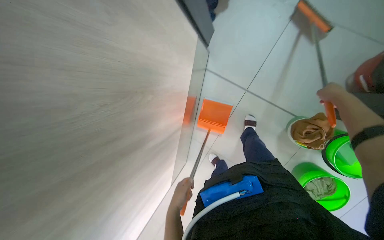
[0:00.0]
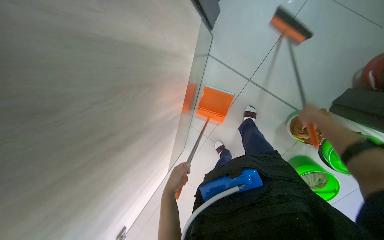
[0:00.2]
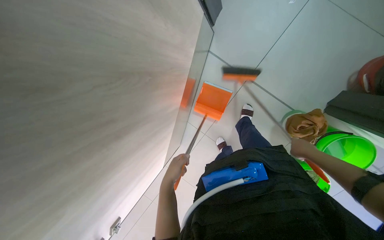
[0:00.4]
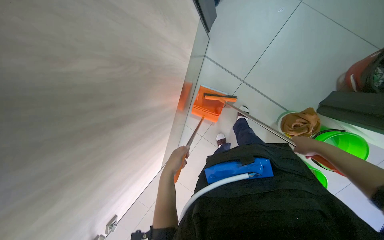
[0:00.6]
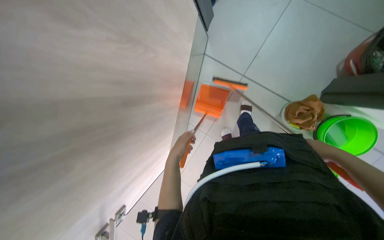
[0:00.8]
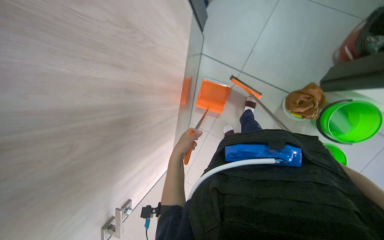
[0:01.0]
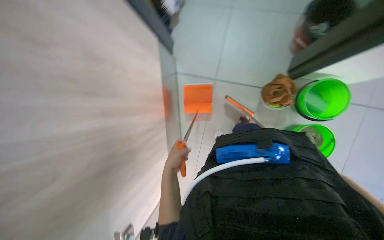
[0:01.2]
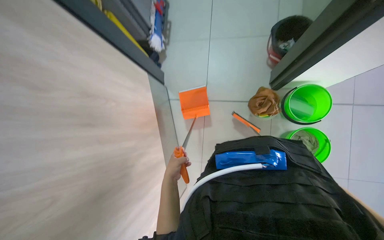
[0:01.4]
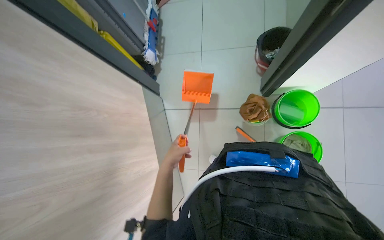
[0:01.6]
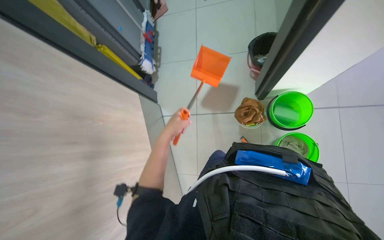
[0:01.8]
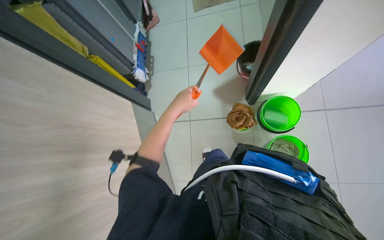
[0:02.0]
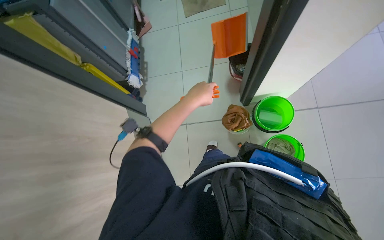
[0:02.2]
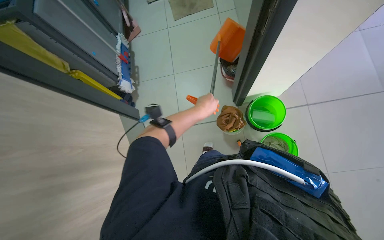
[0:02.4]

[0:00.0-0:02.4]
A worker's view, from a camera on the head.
Job: sweeping floor.
The whole recording: Sweeping floor with dustpan. The worker sweeps debris from the floor using a long-handled brush and collects it with a dustpan.
0:01.2 to 0:02.4: The view tips upward by about 20 degrees. The left hand goes about 40 cm up the picture and to the right.

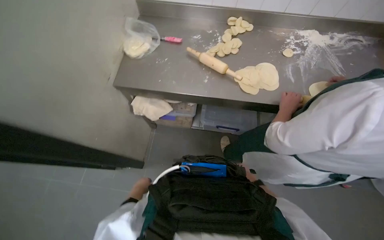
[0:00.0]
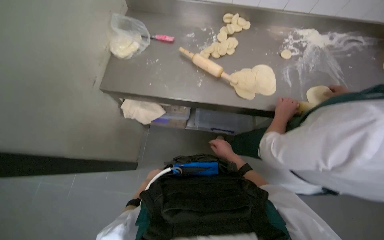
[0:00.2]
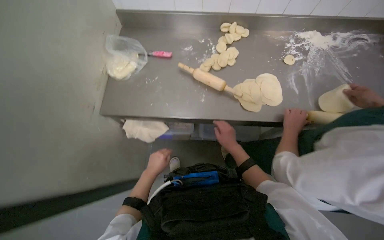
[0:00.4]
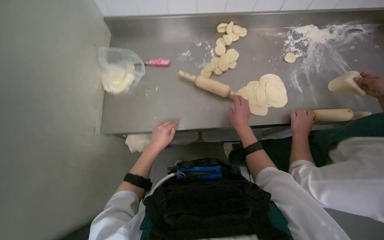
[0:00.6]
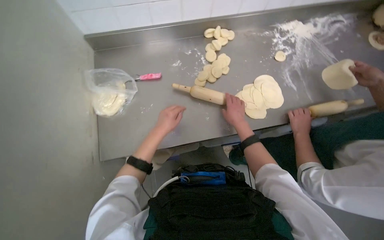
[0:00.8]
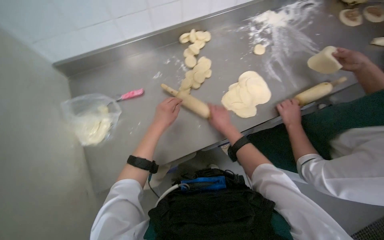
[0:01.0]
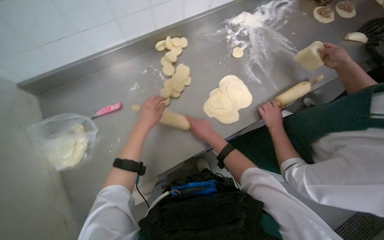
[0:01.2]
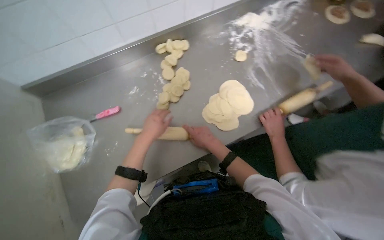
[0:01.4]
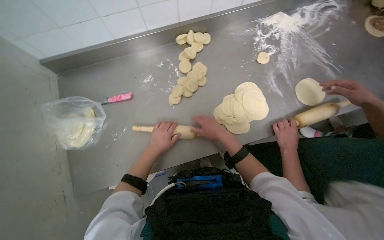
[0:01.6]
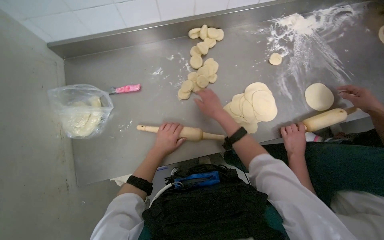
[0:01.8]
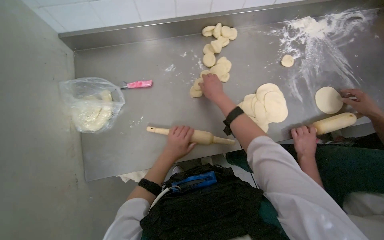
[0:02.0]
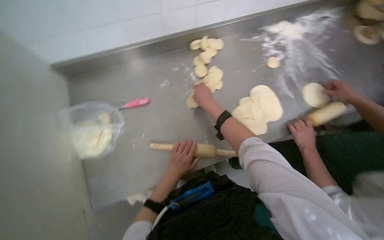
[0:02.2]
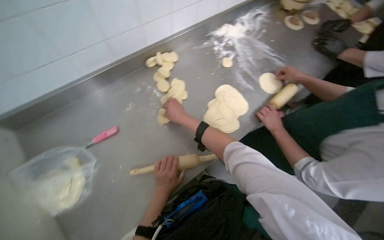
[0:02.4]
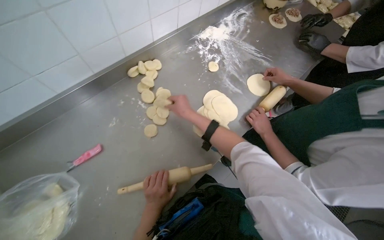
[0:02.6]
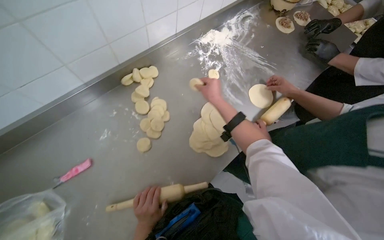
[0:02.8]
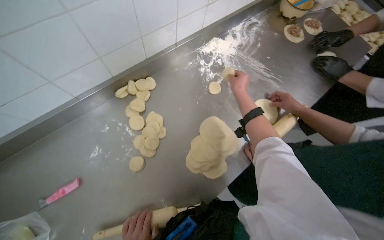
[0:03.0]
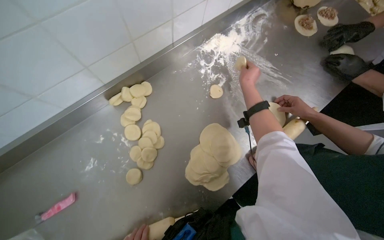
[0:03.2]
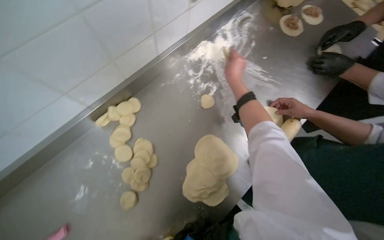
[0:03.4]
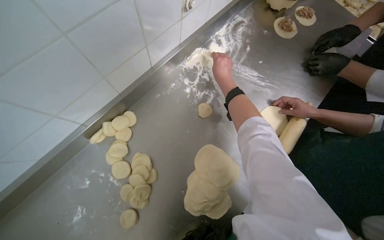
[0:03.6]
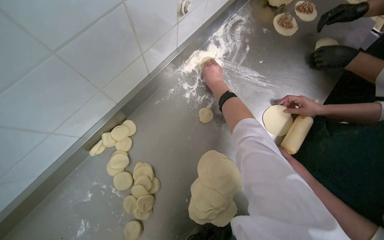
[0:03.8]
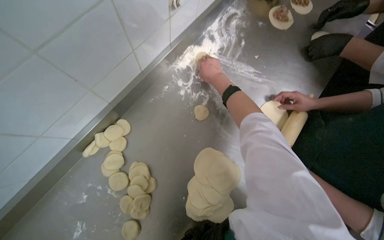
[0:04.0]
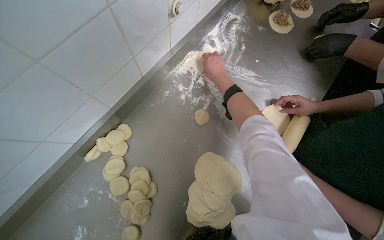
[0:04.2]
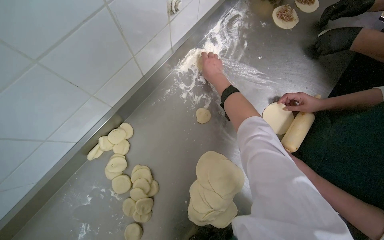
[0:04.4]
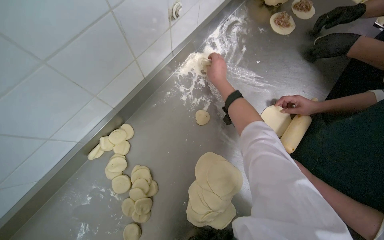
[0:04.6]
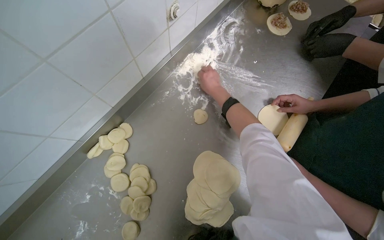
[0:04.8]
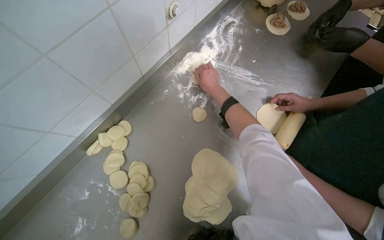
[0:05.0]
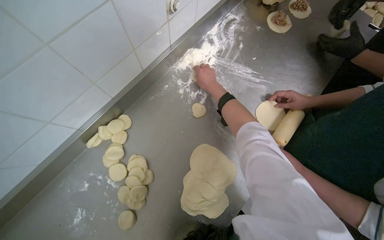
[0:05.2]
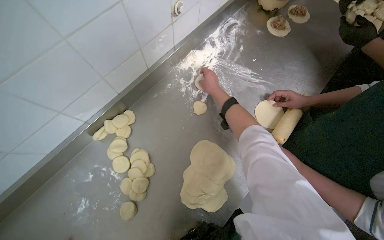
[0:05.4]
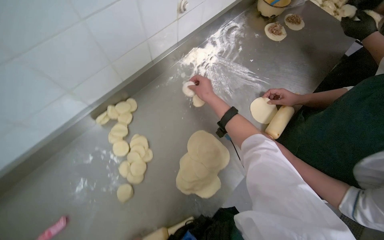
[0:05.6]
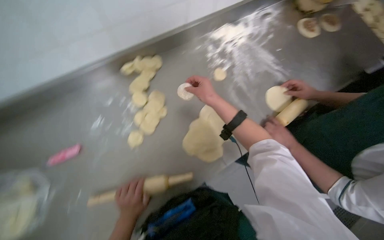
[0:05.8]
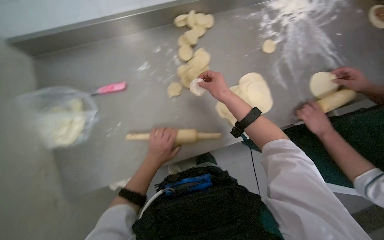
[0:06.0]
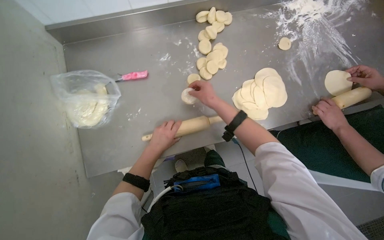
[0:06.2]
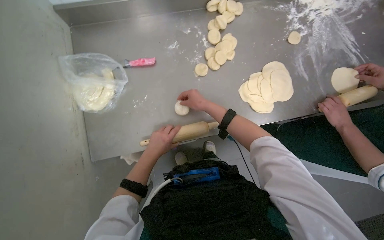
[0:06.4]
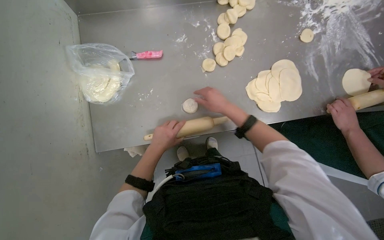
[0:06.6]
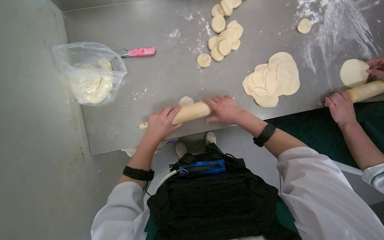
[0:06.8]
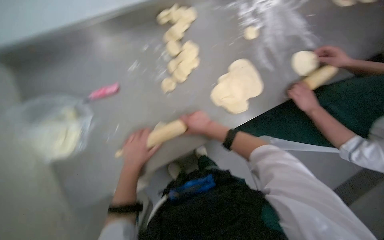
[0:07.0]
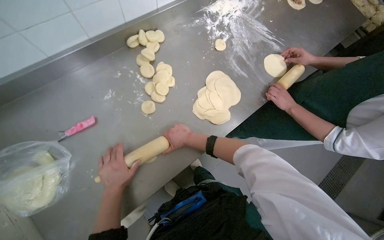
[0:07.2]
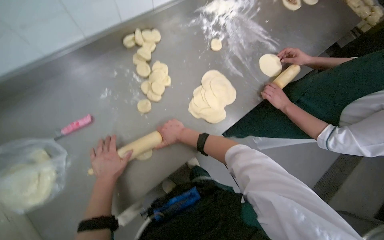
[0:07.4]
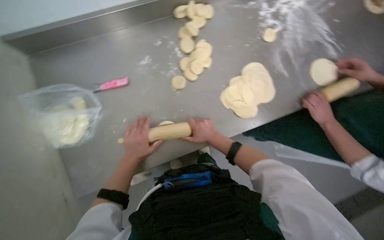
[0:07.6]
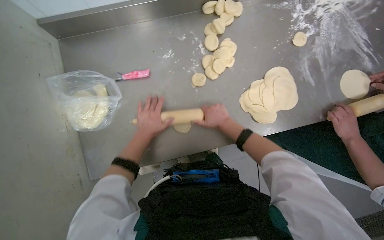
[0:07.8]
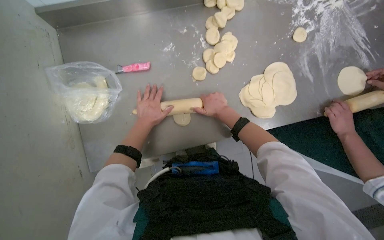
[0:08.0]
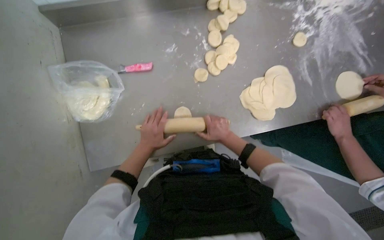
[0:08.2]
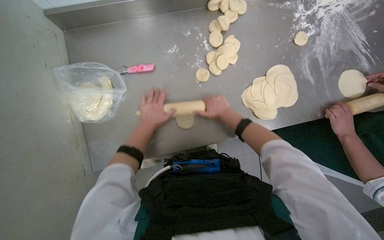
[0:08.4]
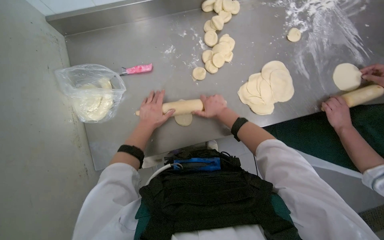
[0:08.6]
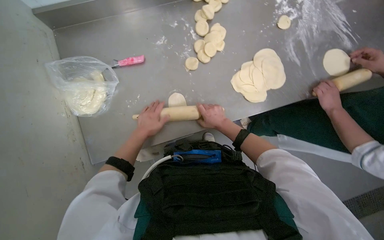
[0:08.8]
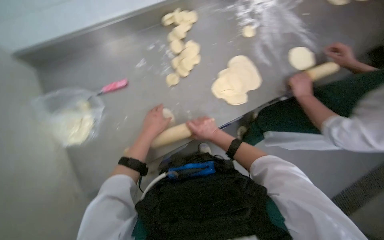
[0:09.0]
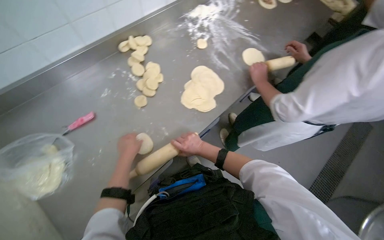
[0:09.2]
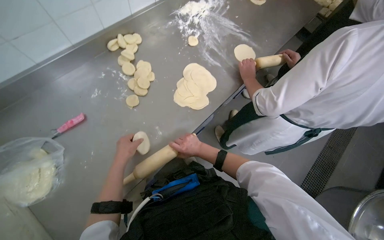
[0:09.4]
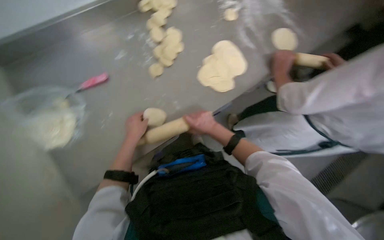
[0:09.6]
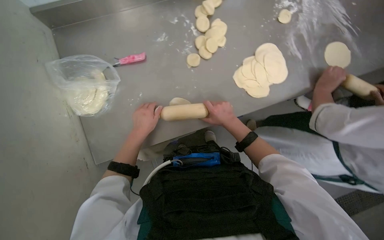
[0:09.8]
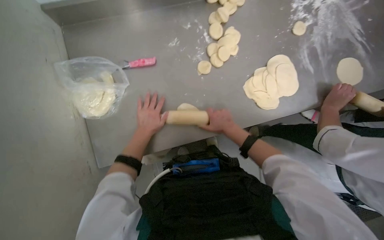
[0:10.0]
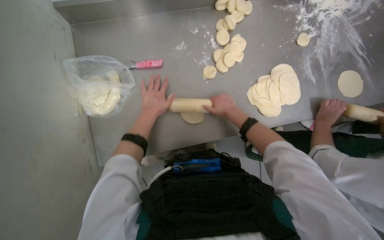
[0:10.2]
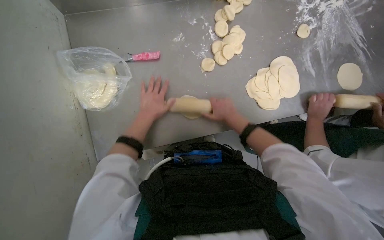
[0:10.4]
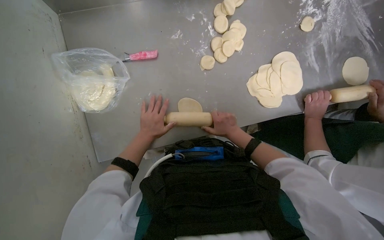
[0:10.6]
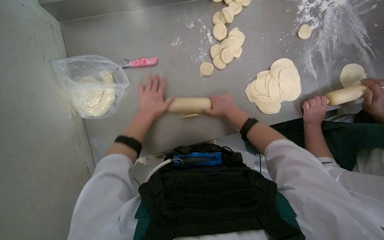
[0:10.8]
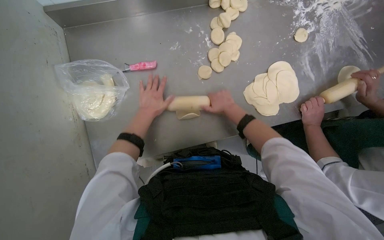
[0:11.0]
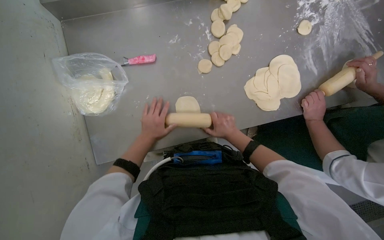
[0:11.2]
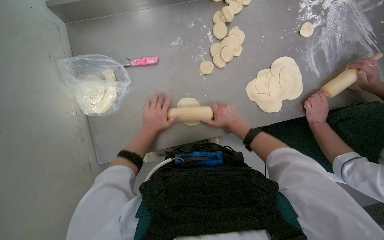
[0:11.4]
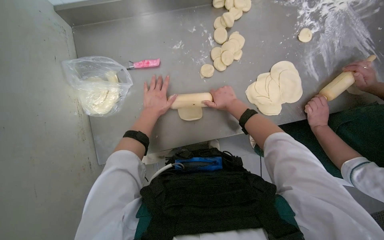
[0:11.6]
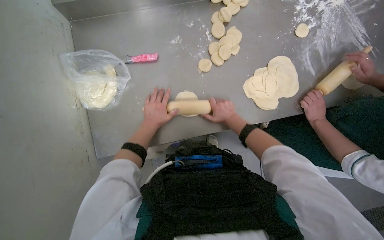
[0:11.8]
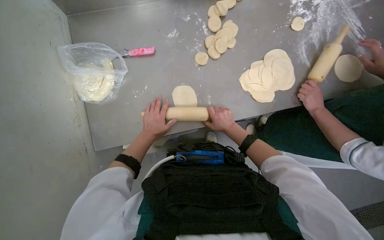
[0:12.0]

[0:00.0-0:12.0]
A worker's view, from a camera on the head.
Job: preparing food.
The whole recording: Rolling dough pieces with rolling pin. The worker rolls small pieces of dough into flat circles using a rolling pin on a metal counter.
0:00.0 to 0:01.6: The wearer moves some 40 cm.
0:01.6 to 0:03.0: The wearer's head swings about 25 degrees to the right. The right hand travels up the picture and to the right by about 35 cm.
0:04.4 to 0:06.0: The camera travels approximately 40 cm. The scene rotates clockwise by about 30 degrees.
0:07.6 to 0:09.0: The right hand swings up and down the picture, approximately 10 cm each way, with 3 reversals, while the left hand swings up and down the picture, approximately 10 cm each way, with 2 reversals.
0:10.4 to 0:12.0: The left hand moves up and down the picture over approximately 10 cm, changing direction 4 times, while the right hand swings up and down the picture, about 10 cm each way, with 2 reversals.

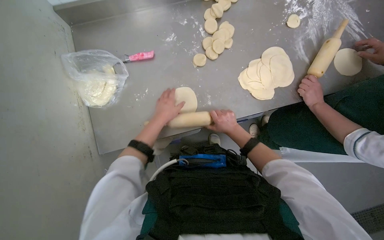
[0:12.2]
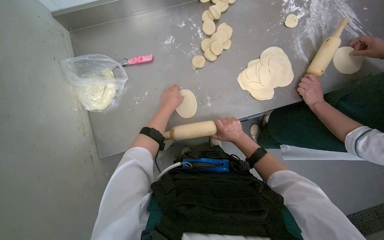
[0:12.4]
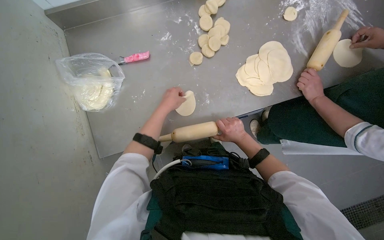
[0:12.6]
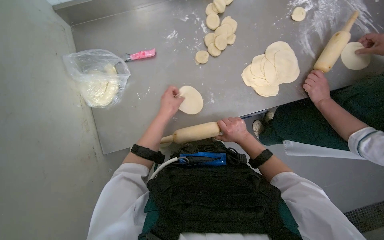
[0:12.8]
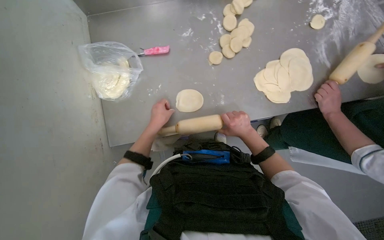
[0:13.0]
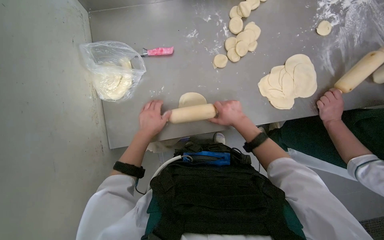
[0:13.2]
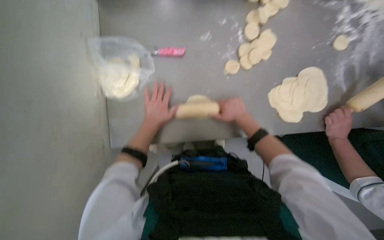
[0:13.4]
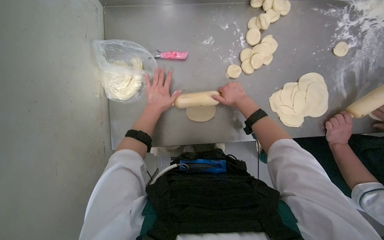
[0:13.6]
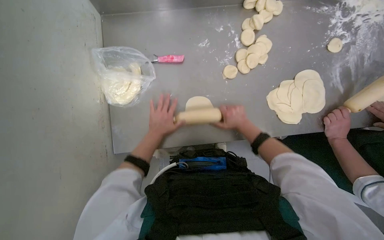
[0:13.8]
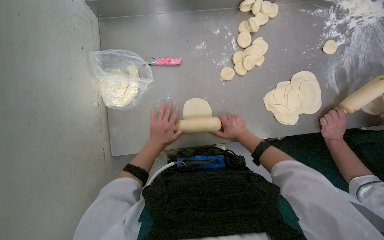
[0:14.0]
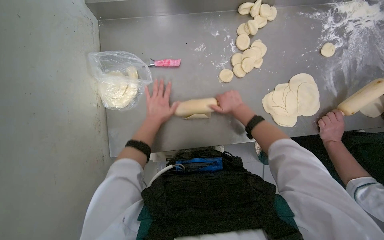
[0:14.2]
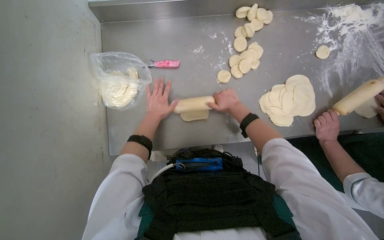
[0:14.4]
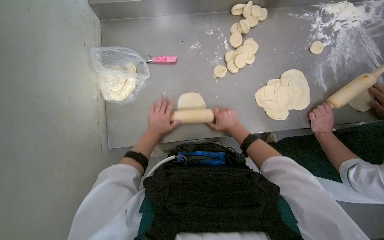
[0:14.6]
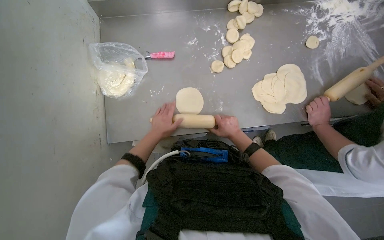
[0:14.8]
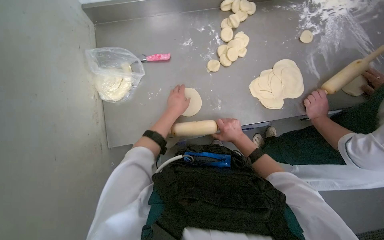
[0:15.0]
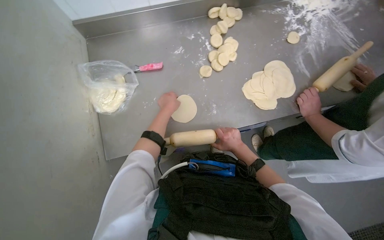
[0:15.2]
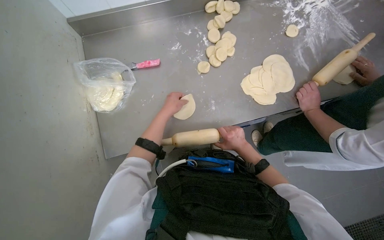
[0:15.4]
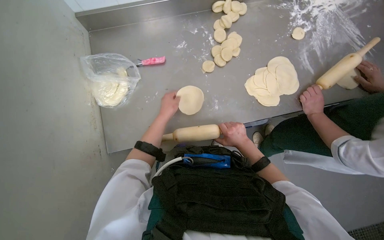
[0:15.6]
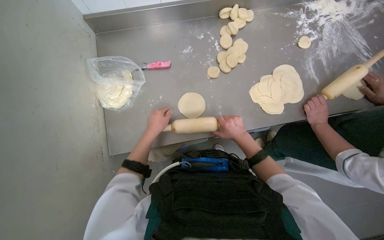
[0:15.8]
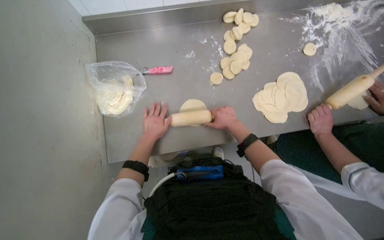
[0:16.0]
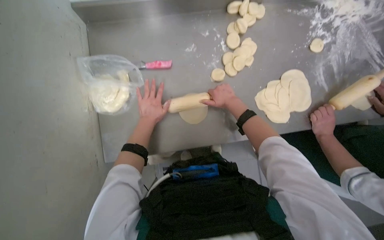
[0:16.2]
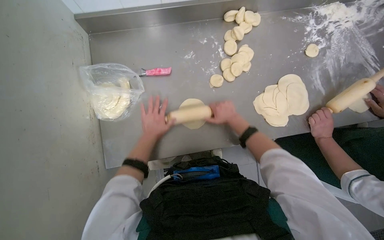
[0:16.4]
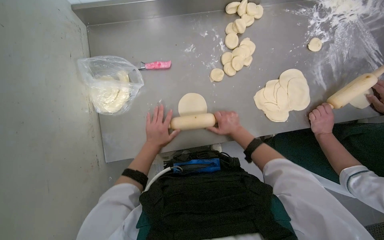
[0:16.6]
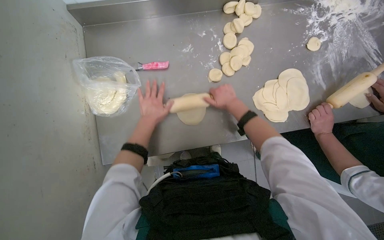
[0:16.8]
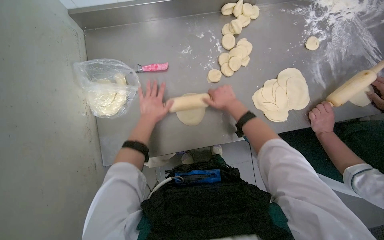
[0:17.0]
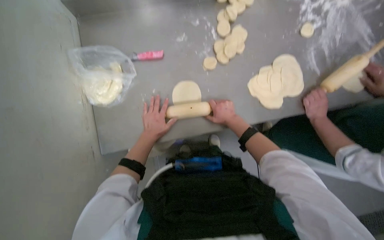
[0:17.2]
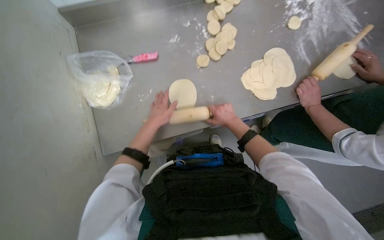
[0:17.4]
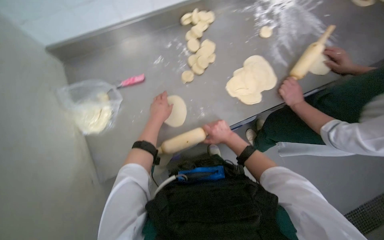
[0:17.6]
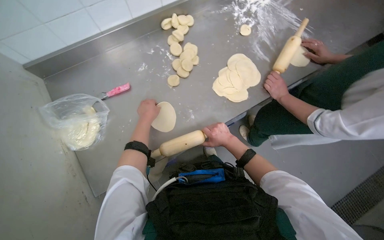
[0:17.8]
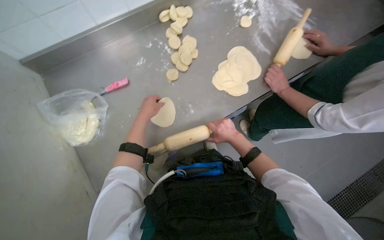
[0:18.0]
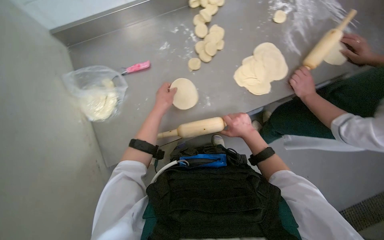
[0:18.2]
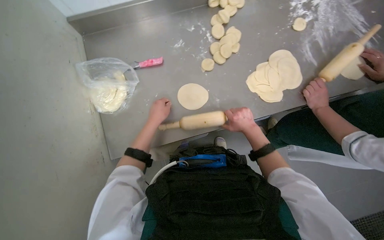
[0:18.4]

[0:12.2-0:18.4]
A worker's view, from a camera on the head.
Job: preparing food.
The whole recording: Rolling dough pieces with rolling pin. The worker rolls small pieces of dough into flat circles using a rolling pin on a metal counter.
0:13.8 to 0:15.4: The right hand heads down the picture, covering some 15 cm, while the left hand moves up and down the picture over about 15 cm, changing direction 2 times.
0:15.4 to 0:16.8: The right hand moves up and down the picture over roughly 15 cm, changing direction 2 times, while the left hand goes up and down the picture, approximately 15 cm each way, reversing 3 times.
0:16.8 to 0:18.4: The right hand goes roughly 20 cm down the picture and to the right.
